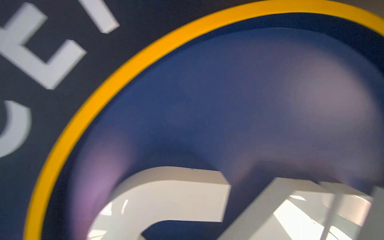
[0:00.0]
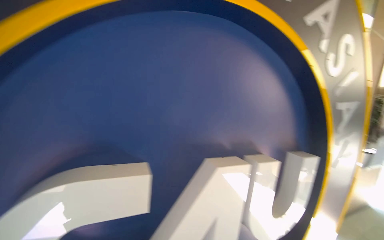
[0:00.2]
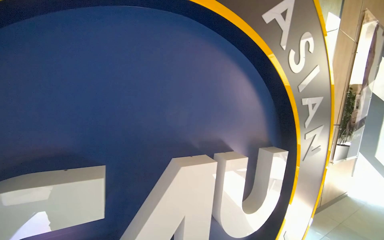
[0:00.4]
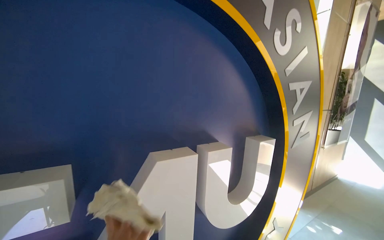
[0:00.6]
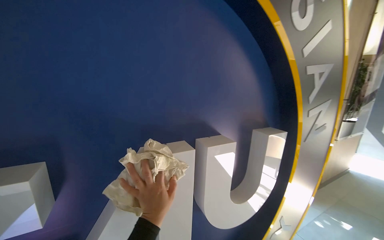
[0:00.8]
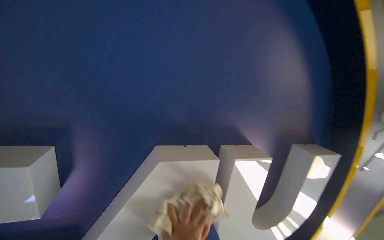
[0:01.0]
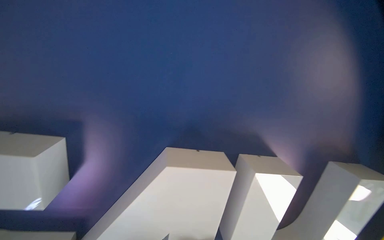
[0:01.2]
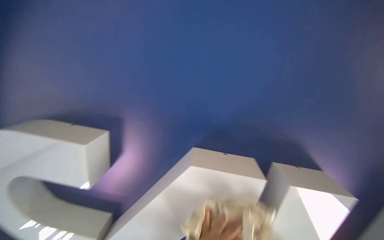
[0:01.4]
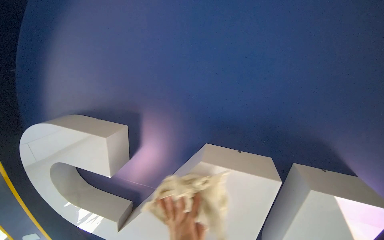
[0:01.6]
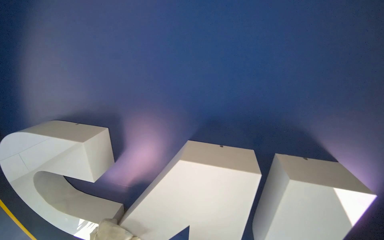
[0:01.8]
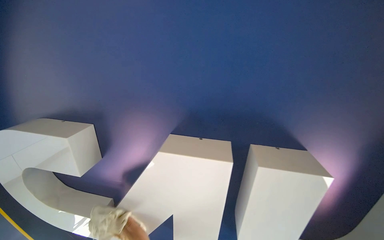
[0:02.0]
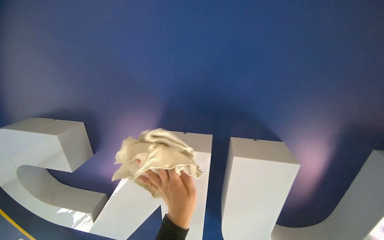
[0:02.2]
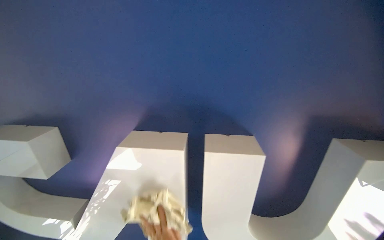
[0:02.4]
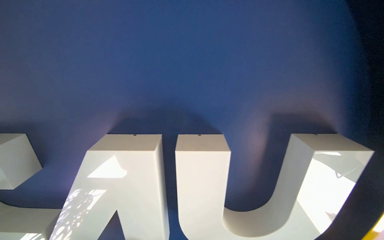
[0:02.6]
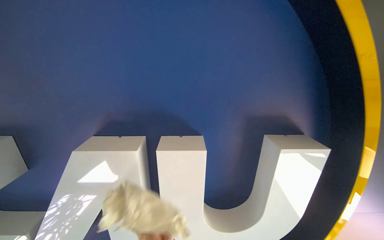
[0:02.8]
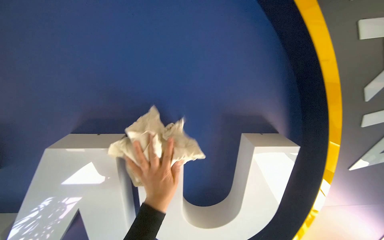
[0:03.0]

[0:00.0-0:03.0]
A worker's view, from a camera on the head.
Job: wiping surfaces.
The whole recording: Cleaning large circular sign. The worker wipes down the large circular sign in the lobby with a cloth.
0:00.0 to 0:01.6: The camera is carried roughly 40 cm. The view swings about 25 degrees to the left.
0:01.6 to 0:03.0: The head rotates some 20 degrees to the right.

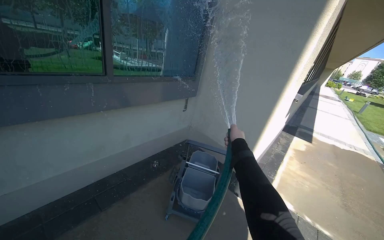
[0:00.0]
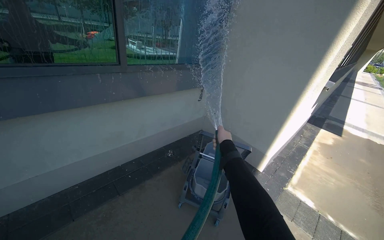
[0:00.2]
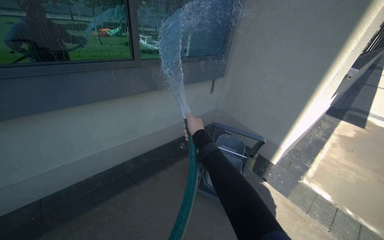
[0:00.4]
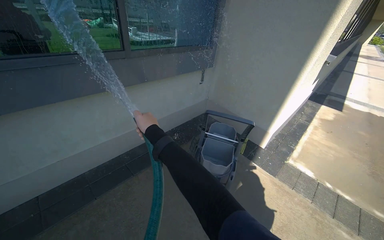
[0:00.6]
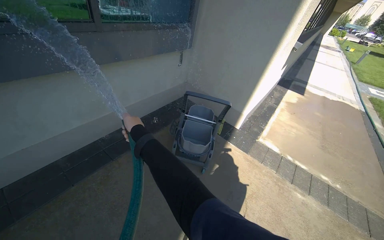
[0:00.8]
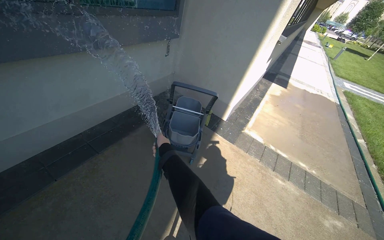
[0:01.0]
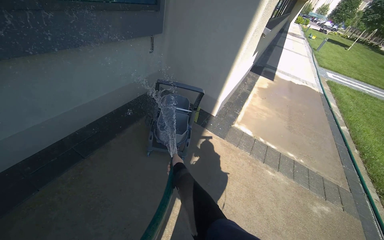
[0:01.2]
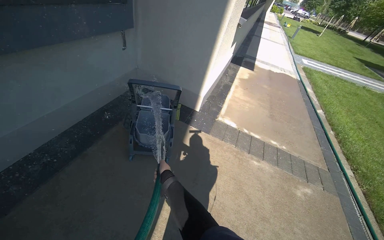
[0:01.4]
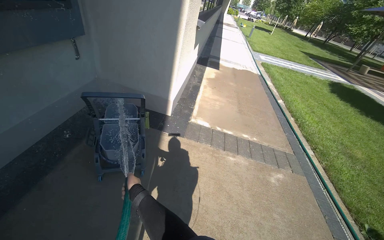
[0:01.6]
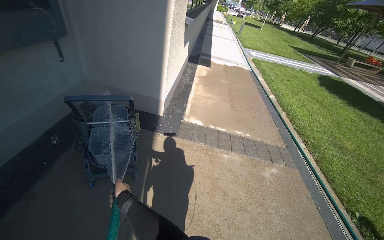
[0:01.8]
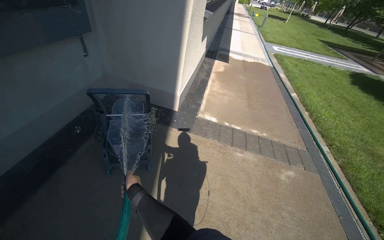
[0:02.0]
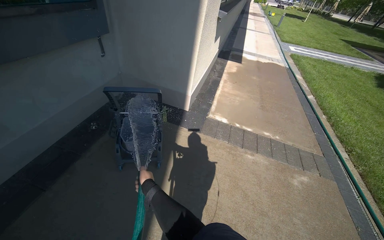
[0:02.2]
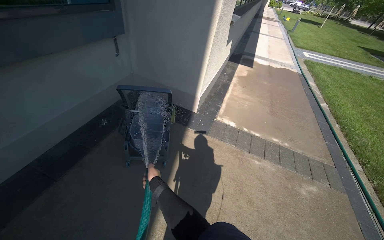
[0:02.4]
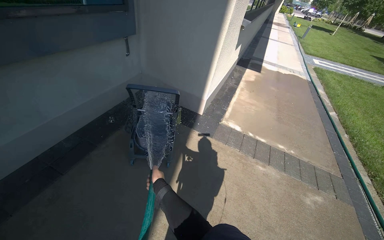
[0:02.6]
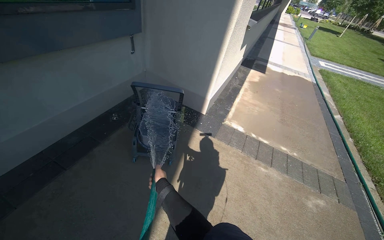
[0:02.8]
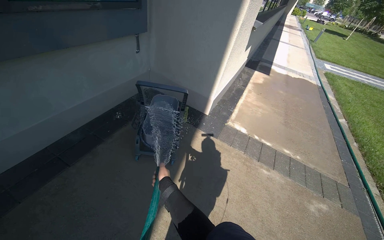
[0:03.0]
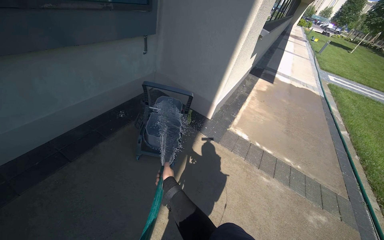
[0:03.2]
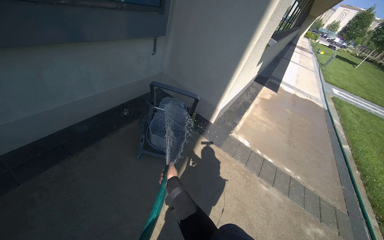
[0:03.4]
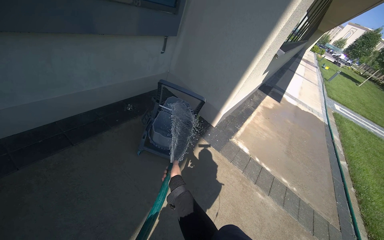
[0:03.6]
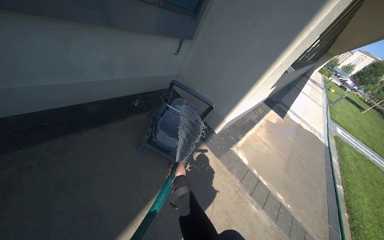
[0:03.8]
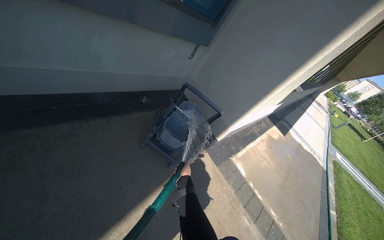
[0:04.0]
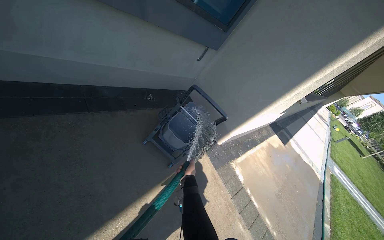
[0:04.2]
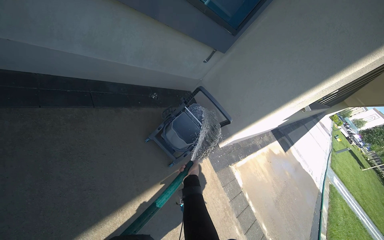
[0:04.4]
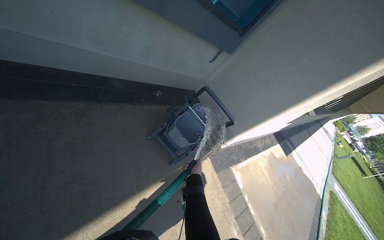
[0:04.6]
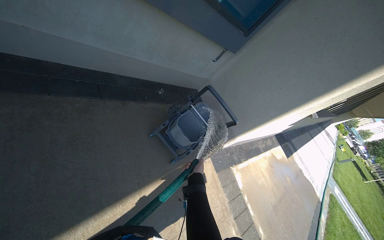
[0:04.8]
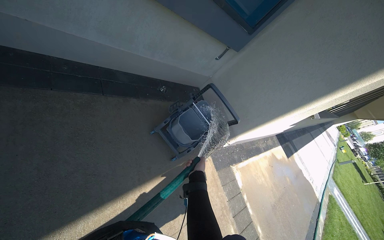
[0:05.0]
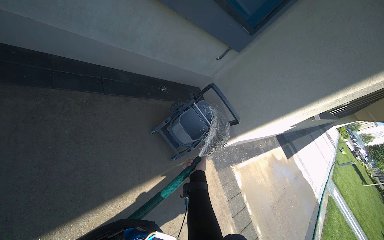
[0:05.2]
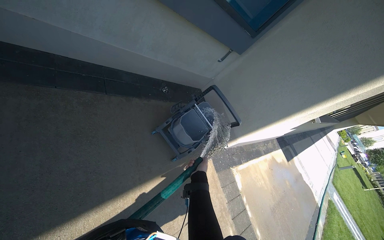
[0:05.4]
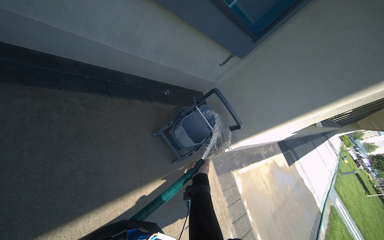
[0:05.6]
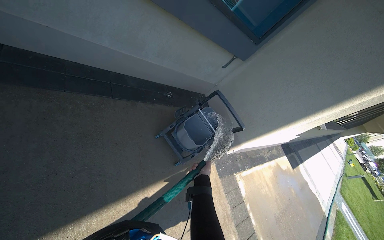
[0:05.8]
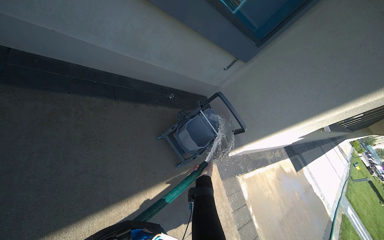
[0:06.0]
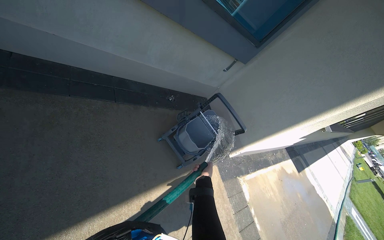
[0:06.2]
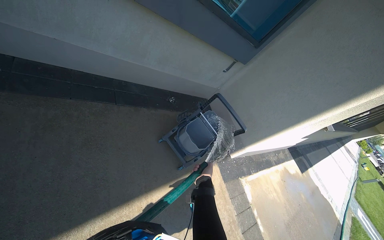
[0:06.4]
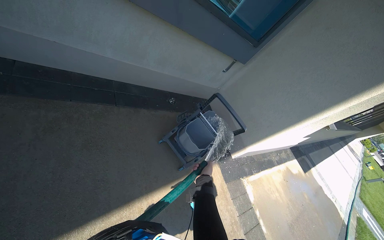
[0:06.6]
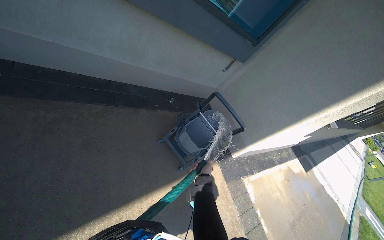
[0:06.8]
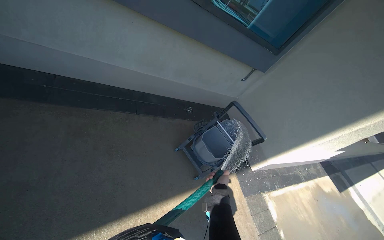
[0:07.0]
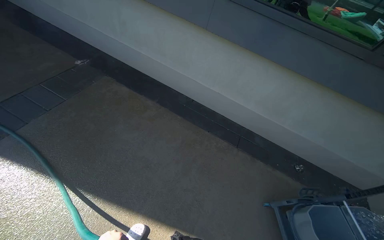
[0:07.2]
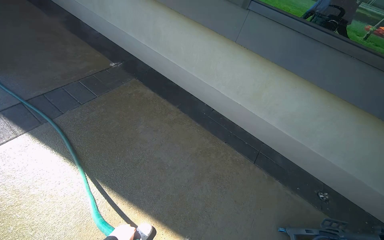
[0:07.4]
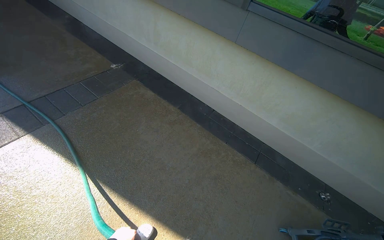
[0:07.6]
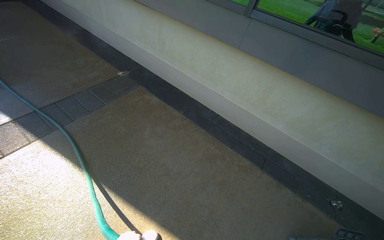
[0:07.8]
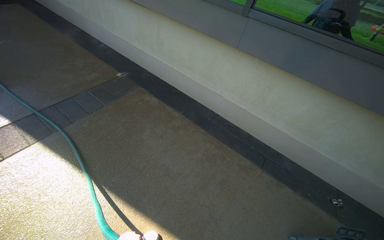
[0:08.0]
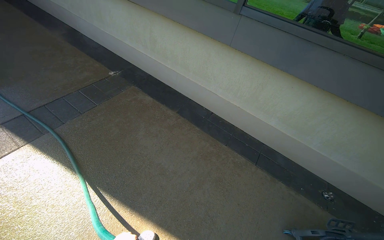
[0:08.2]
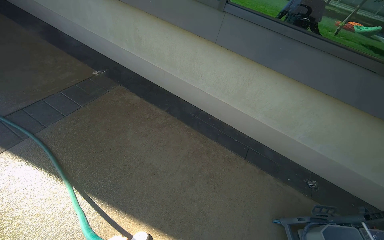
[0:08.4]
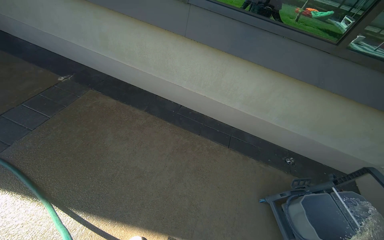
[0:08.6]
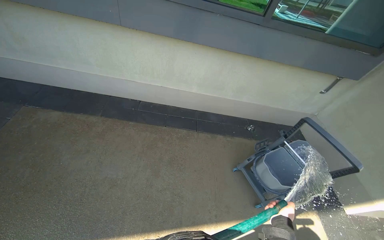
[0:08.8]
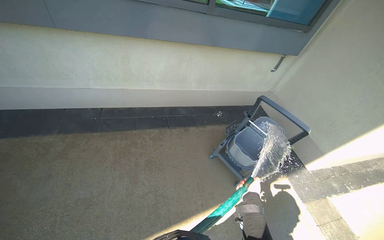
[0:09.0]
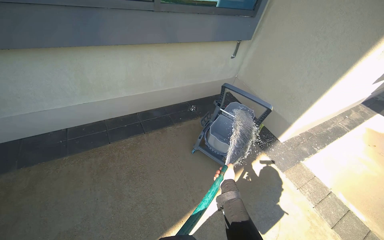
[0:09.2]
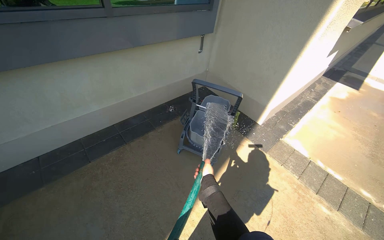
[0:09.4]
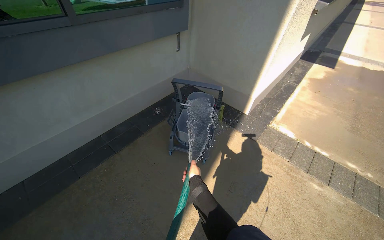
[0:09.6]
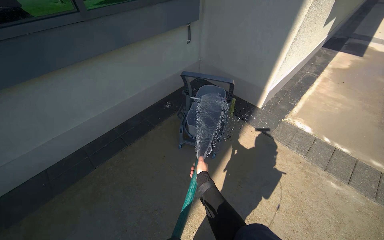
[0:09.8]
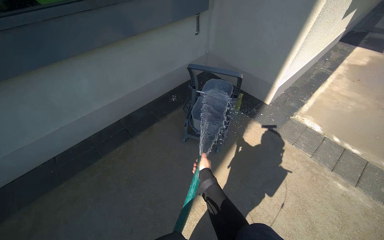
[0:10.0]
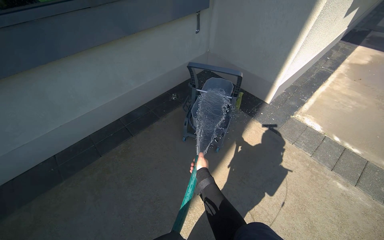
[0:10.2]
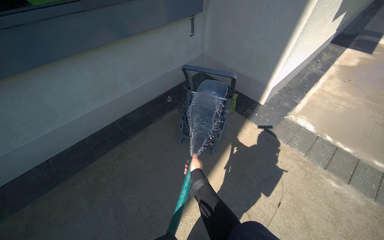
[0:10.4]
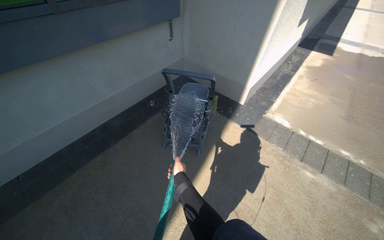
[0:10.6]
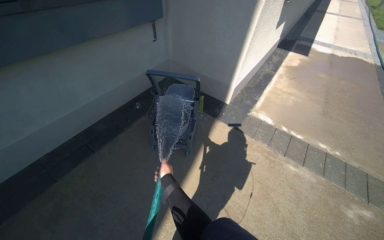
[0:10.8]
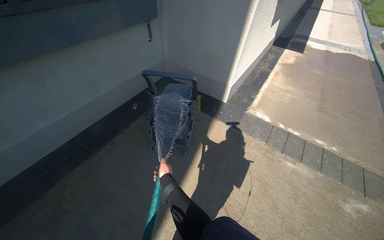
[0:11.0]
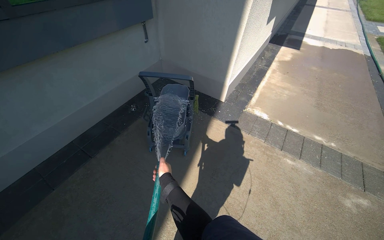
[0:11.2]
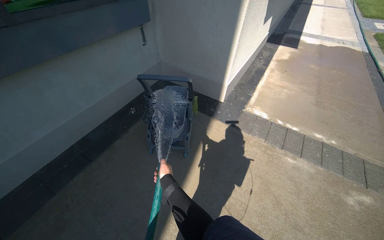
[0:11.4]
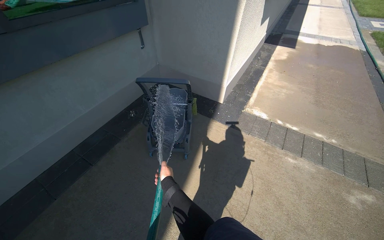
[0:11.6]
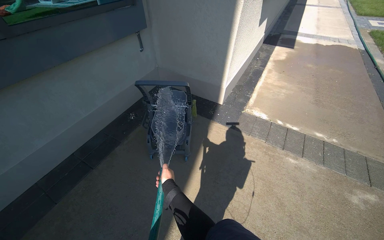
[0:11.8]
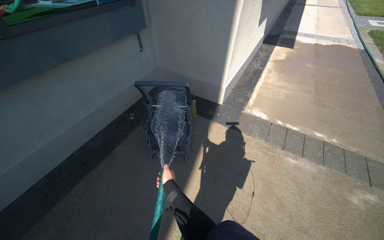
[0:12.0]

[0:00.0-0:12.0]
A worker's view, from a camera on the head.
Job: preparing cleaning supplies.
The whole recording: Filling cleaning cart with water. The worker fills the cleaning cart with water using a hose.
0:00.0 to 0:01.6: The head turns to the right by approximately 30 degrees. The view tilts approximately 20 degrees downward.
0:01.6 to 0:03.0: The head rotates about 15 degrees to the left.
0:03.0 to 0:04.4: Everything in view rotates approximately 40 degrees clockwise.
0:06.0 to 0:07.6: The head turns to the left by roughly 55 degrees. The camera pitches upward, by approximately 20 degrees.
0:07.6 to 0:09.0: The wearer looks roughly 50 degrees further to the right.
0:09.0 to 0:10.4: The head turns to the right by approximately 30 degrees.
0:10.4 to 0:12.0: The head turns to the right by some 15 degrees.

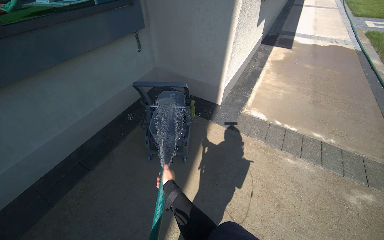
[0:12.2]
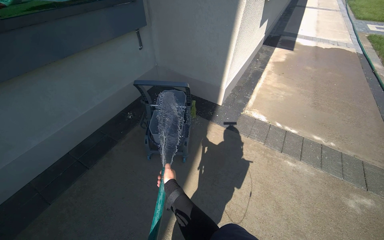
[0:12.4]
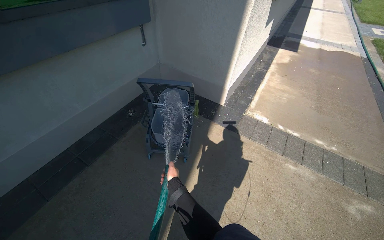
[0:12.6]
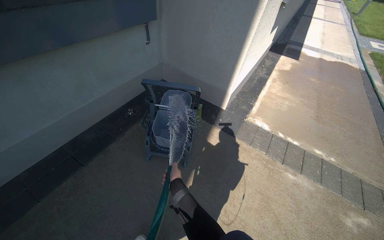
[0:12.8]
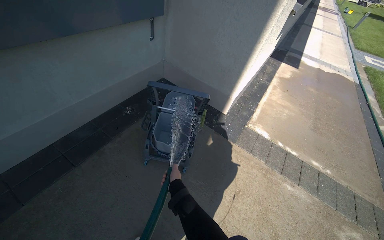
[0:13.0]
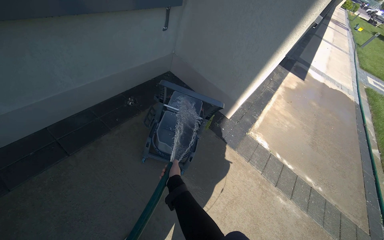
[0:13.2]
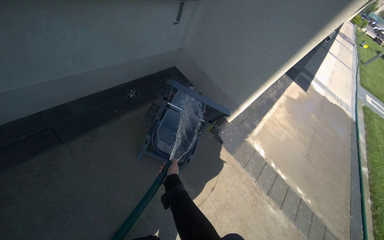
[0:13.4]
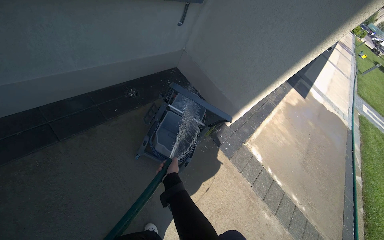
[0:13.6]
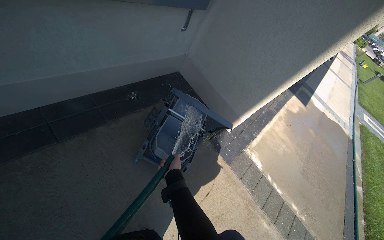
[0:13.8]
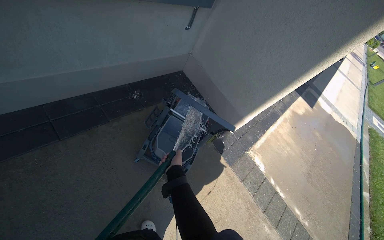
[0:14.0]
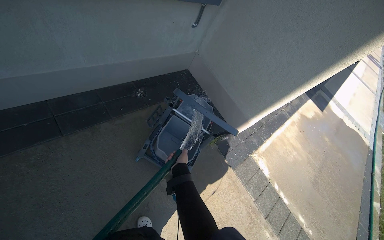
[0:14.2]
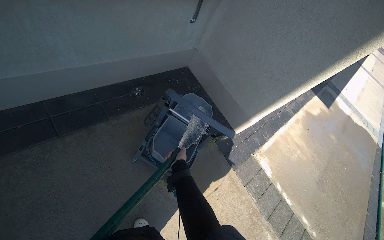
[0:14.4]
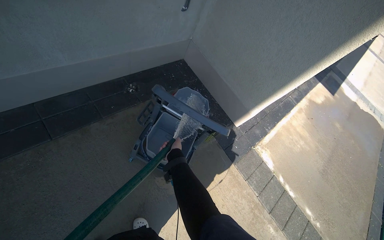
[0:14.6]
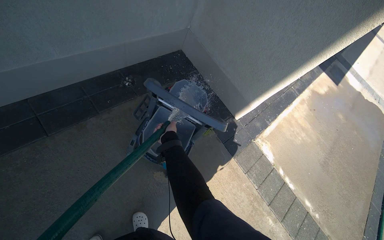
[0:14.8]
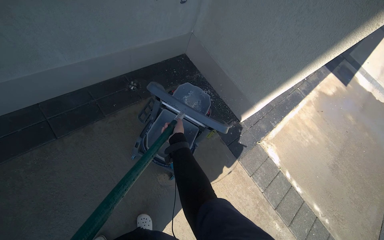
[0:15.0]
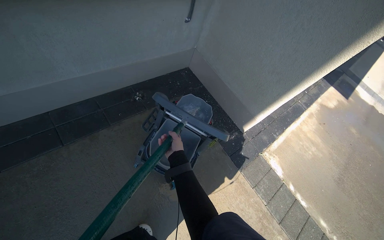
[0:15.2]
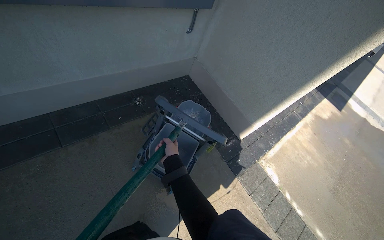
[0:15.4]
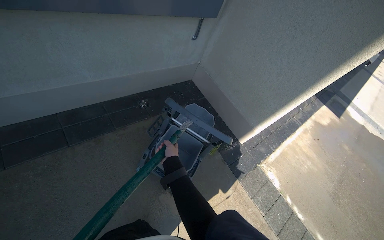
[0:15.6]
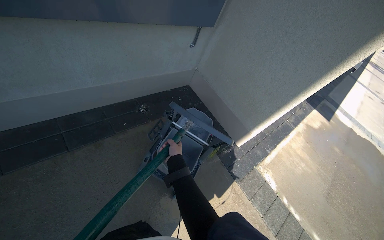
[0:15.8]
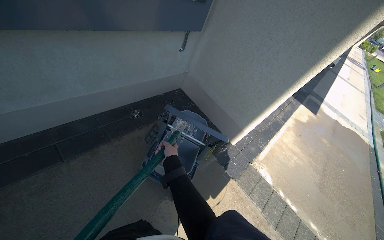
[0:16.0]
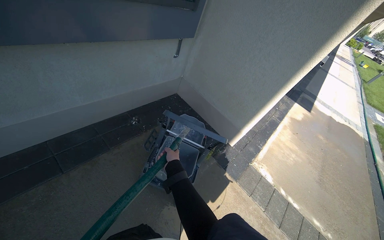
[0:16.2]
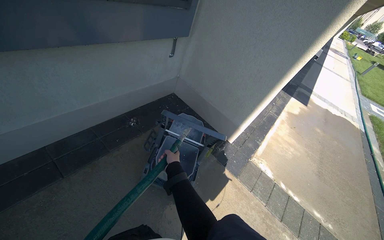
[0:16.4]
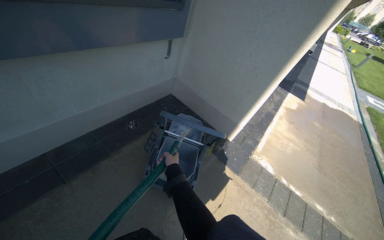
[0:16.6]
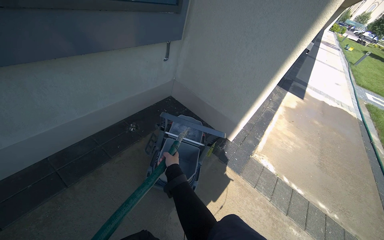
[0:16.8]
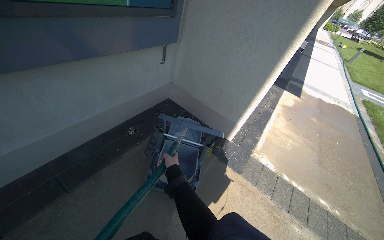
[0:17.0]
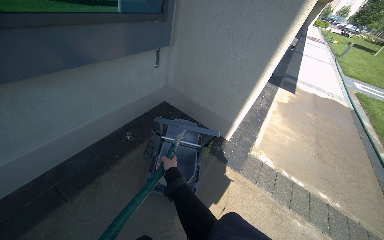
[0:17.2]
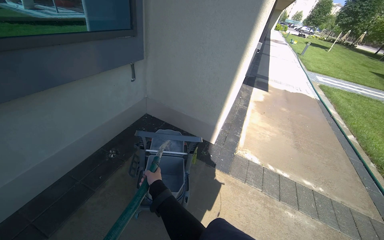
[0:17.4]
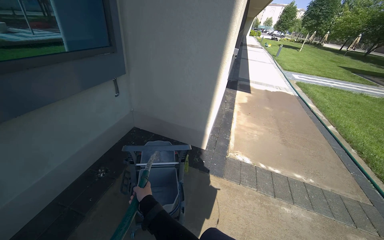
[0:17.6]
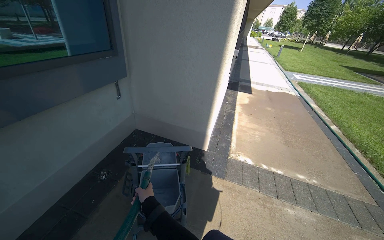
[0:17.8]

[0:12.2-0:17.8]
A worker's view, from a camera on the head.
Job: preparing cleaning supplies.
The whole recording: Filling cleaning cart with water. The worker fills the cleaning cart with water using a hose.
0:12.2 to 0:13.6: The camera travels about 50 cm. The scene turns about 25 degrees clockwise in the picture.
0:13.6 to 0:15.0: The right hand travels farther from the camera and up the picture by approximately 30 cm.
0:15.0 to 0:16.4: The wearer looks about 15 degrees further upward.
0:16.4 to 0:17.8: The right hand is displaced nearer to the camera by approximately 10 cm.
